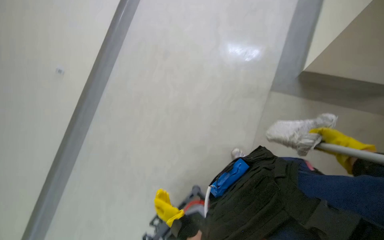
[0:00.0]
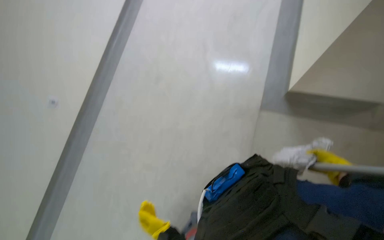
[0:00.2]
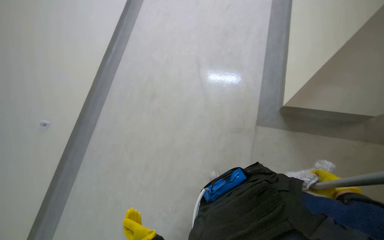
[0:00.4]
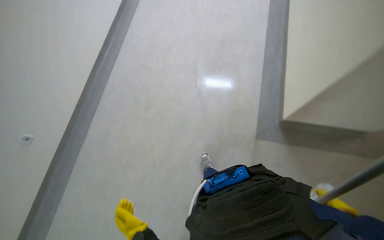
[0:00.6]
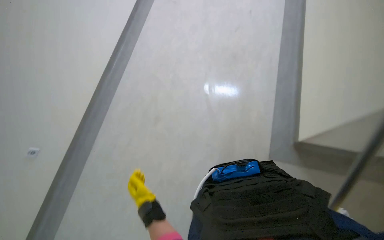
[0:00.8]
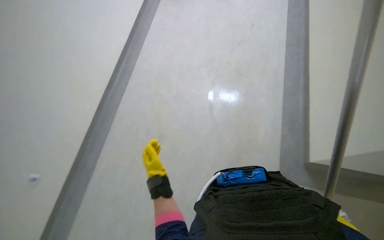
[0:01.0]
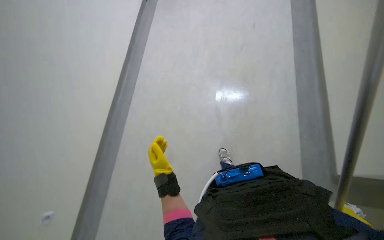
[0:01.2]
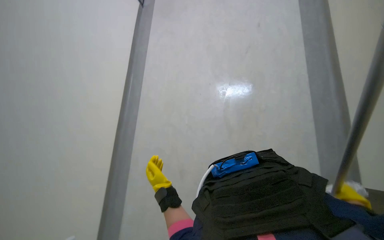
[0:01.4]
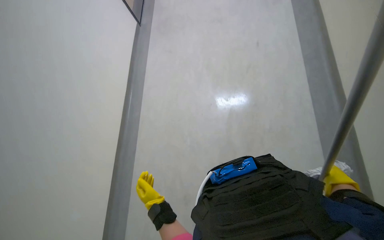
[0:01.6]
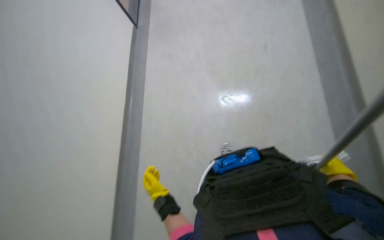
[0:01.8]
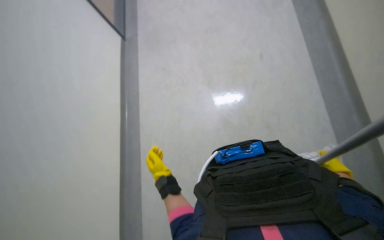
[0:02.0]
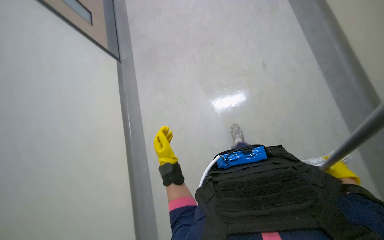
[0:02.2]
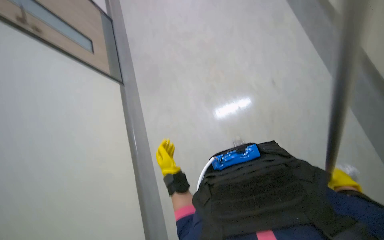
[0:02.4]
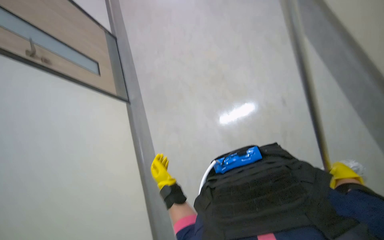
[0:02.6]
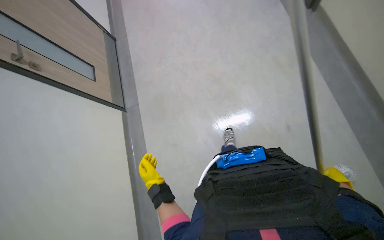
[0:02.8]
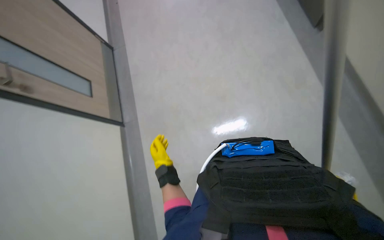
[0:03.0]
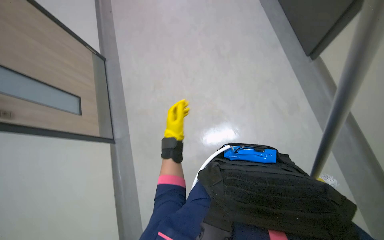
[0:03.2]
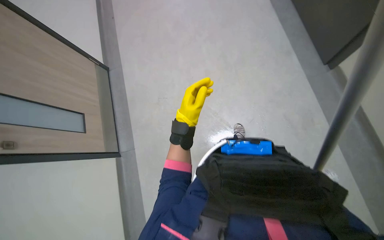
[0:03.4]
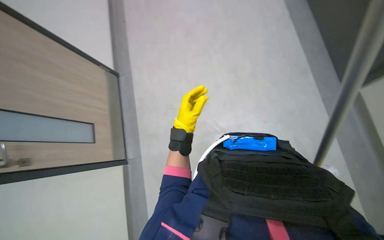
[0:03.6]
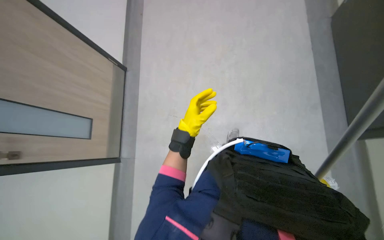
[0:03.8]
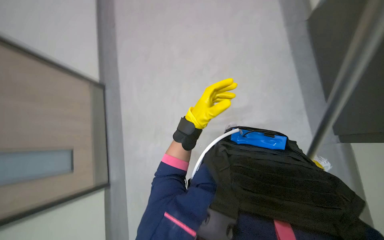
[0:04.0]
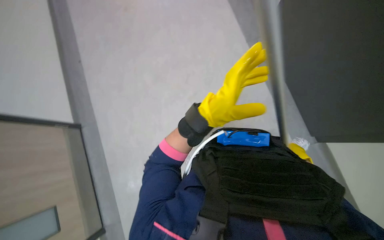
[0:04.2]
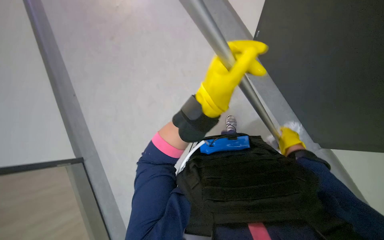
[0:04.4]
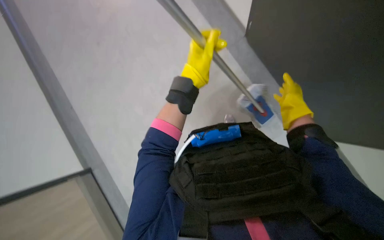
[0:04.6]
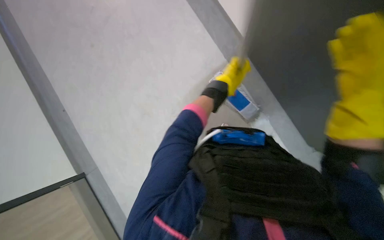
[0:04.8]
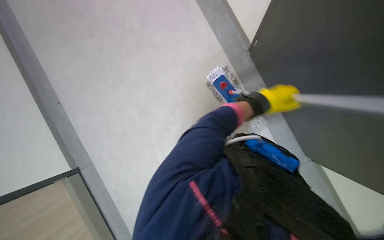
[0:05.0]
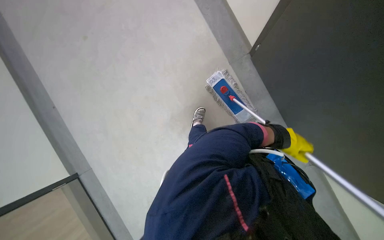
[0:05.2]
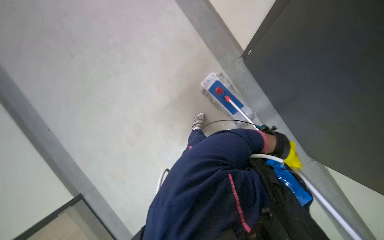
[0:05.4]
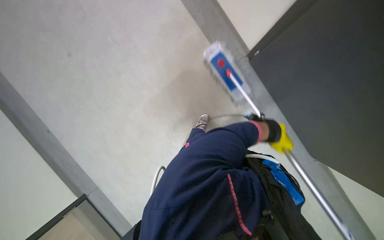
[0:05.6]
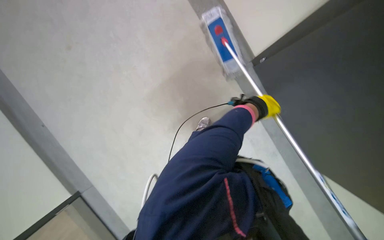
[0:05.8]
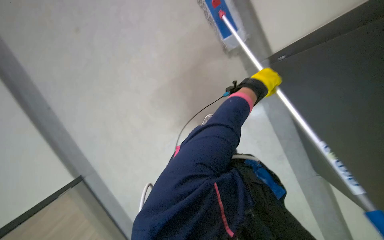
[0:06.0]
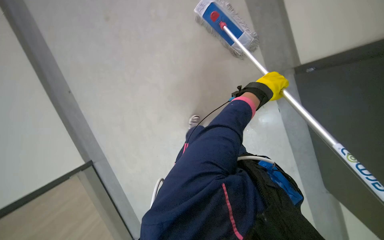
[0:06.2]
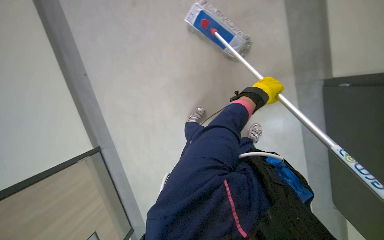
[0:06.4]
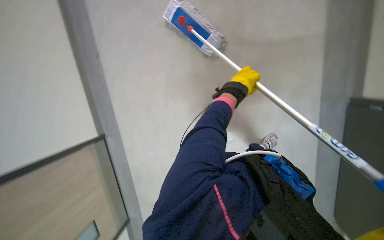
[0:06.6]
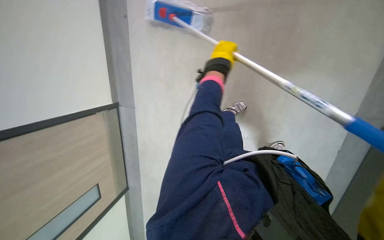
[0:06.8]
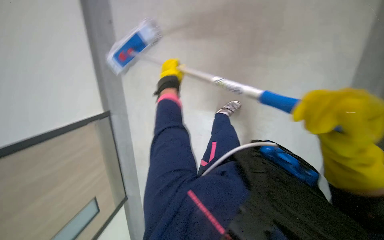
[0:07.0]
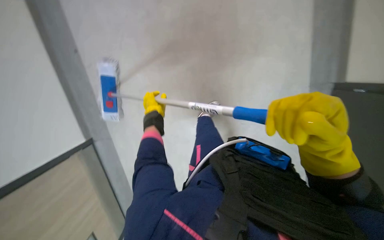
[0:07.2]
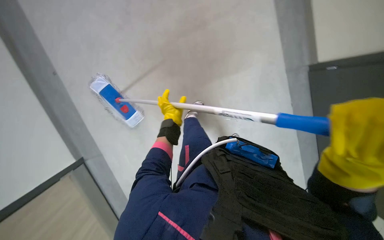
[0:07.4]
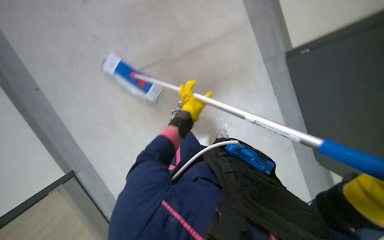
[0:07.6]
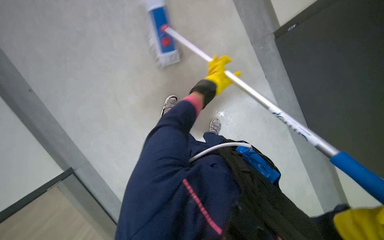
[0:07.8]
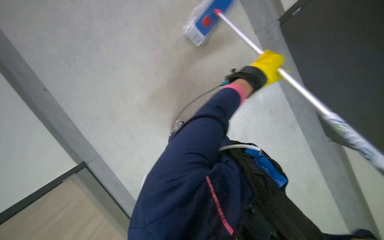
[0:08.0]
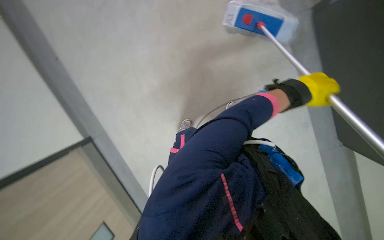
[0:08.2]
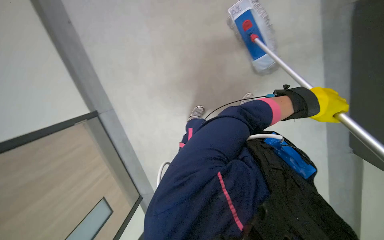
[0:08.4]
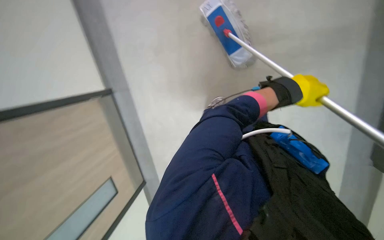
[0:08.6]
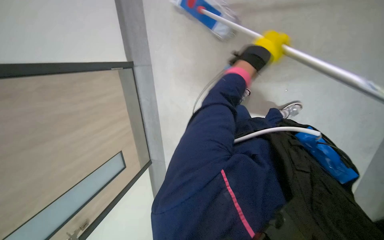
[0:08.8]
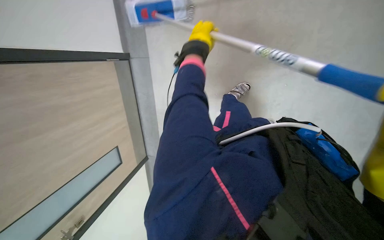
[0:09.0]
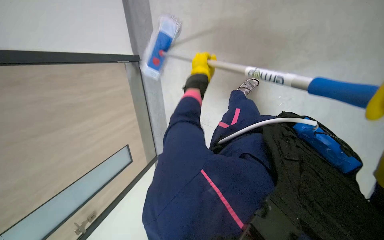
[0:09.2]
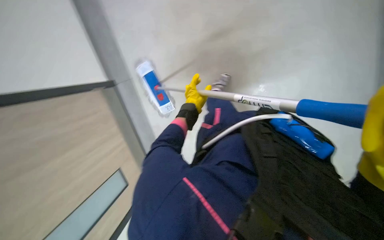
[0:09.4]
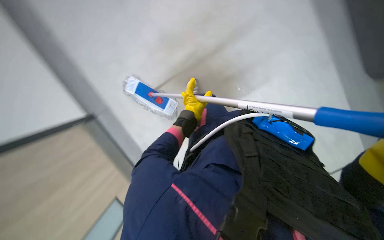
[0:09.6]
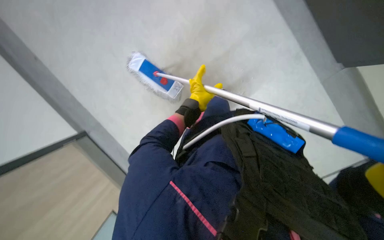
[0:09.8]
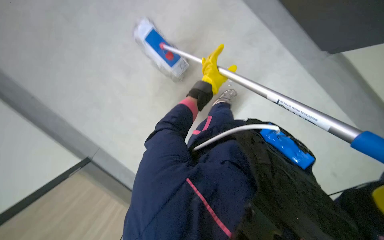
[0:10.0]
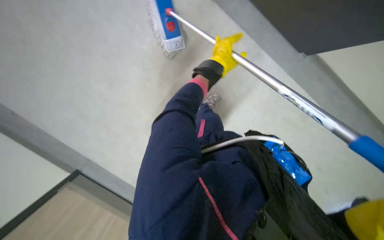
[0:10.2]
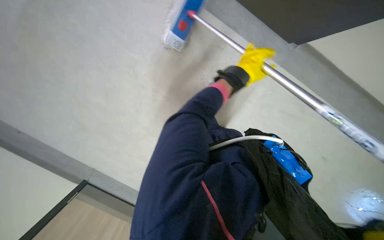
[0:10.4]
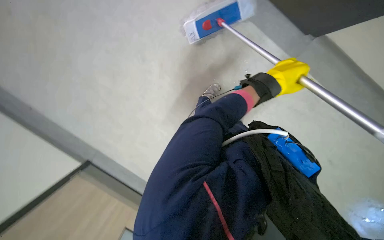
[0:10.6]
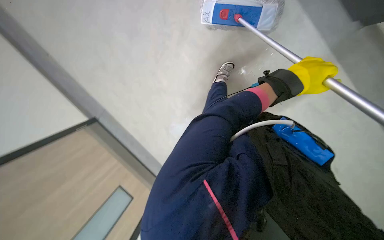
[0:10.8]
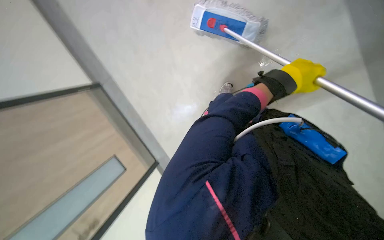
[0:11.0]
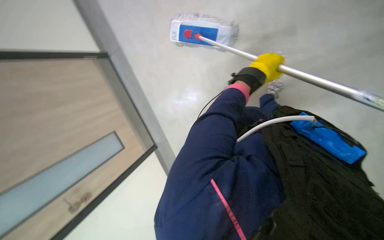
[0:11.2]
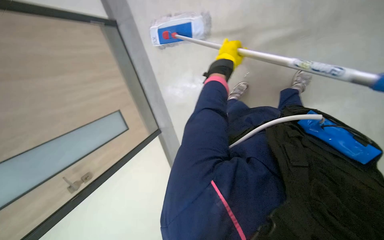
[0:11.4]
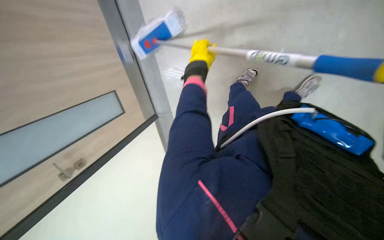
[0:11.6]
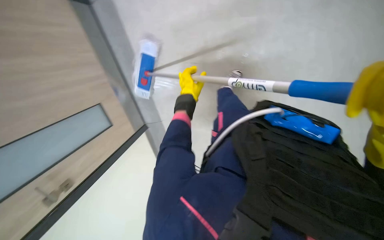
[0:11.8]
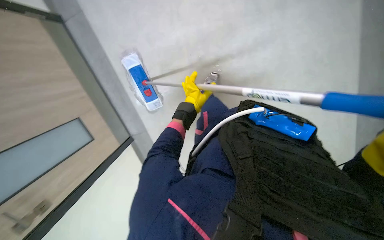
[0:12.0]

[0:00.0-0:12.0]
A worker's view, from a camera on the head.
Job: wiping surfaces.
The whole recording: Mopping the floor. The worker washes the mop then mops the floor with a flat mop.
0:00.0 to 0:01.6: The view tilts about 15 degrees upward.
0:01.6 to 0:03.0: The left hand travels up the picture by approximately 20 cm.
0:03.0 to 0:04.4: The left hand shifts approximately 40 cm up the picture.
0:04.4 to 0:06.0: The wearer looks some 20 degrees further downward. The scene turns roughly 35 degrees clockwise in the picture.
0:06.0 to 0:07.6: Everything in view rotates about 30 degrees counterclockwise. The left hand is displaced to the left and down the picture by roughly 25 cm.
0:07.6 to 0:09.0: The scene turns some 30 degrees clockwise in the picture.
0:09.0 to 0:10.4: The left hand shifts about 10 cm down the picture.
0:10.4 to 0:12.0: The scene turns some 30 degrees counterclockwise in the picture.

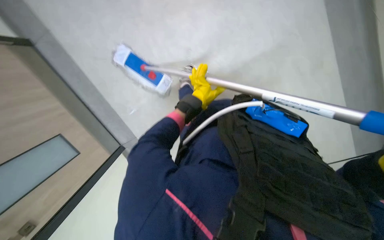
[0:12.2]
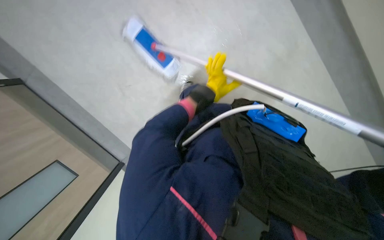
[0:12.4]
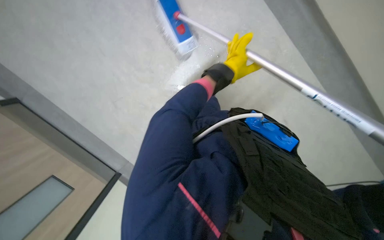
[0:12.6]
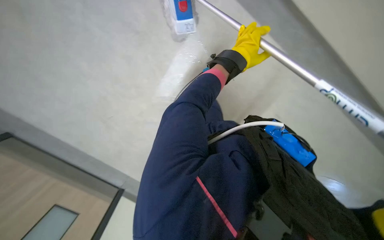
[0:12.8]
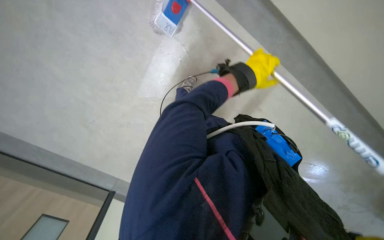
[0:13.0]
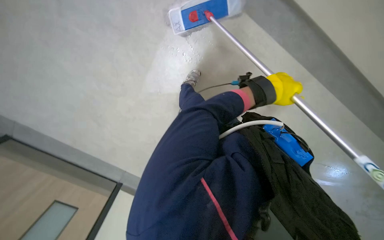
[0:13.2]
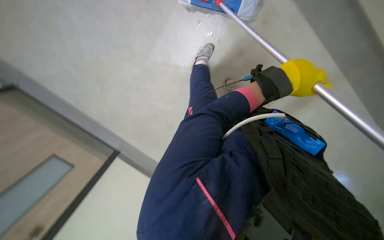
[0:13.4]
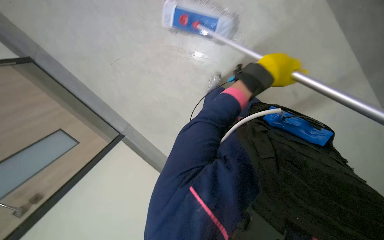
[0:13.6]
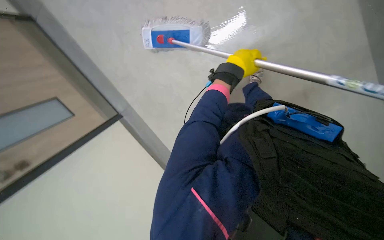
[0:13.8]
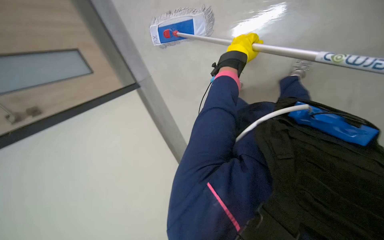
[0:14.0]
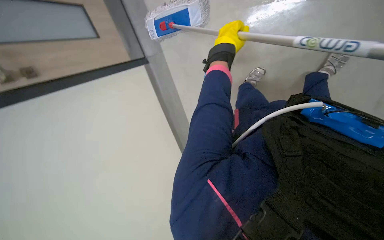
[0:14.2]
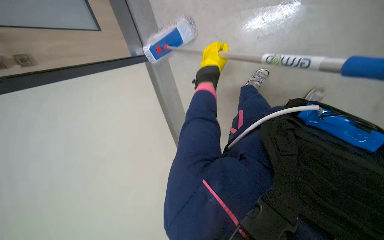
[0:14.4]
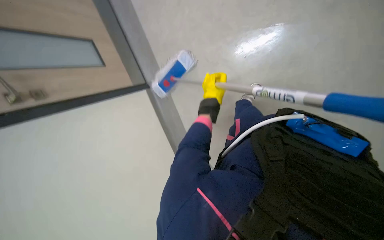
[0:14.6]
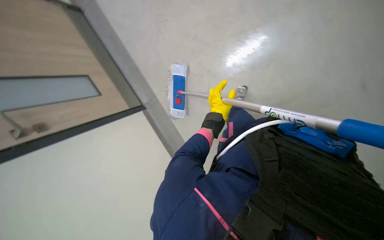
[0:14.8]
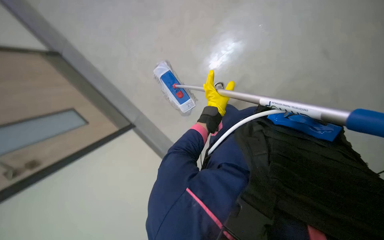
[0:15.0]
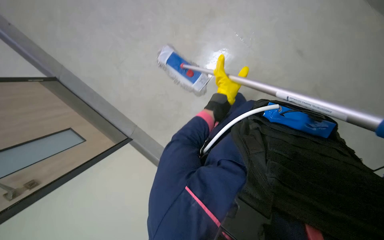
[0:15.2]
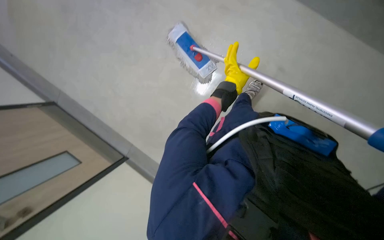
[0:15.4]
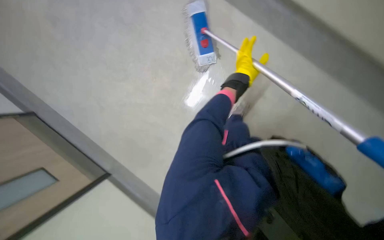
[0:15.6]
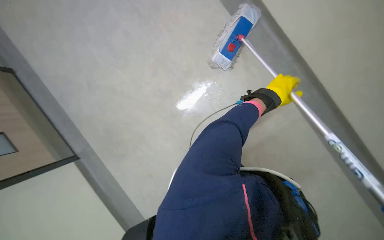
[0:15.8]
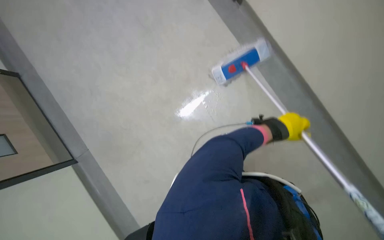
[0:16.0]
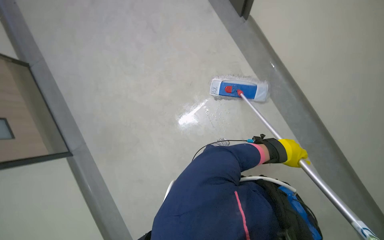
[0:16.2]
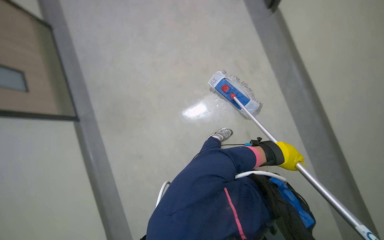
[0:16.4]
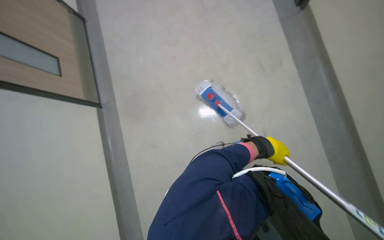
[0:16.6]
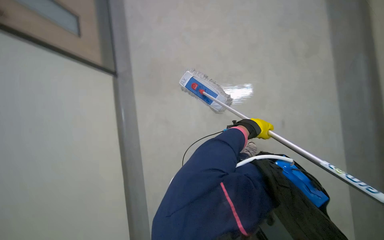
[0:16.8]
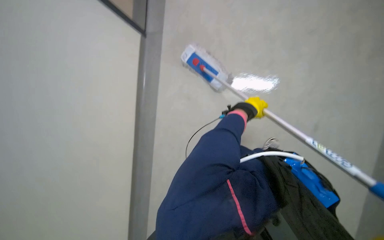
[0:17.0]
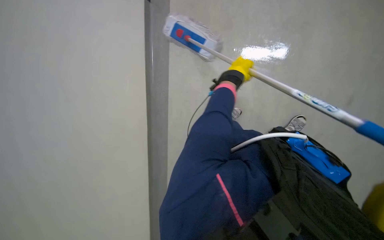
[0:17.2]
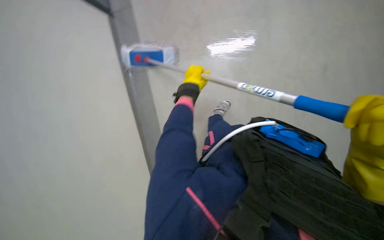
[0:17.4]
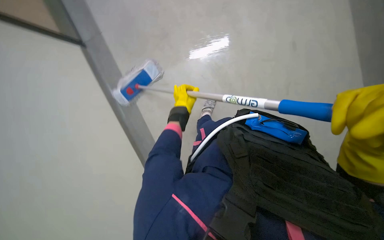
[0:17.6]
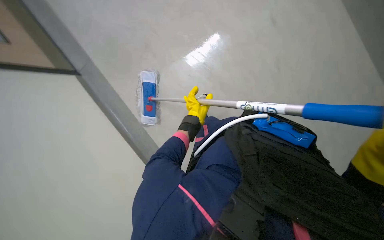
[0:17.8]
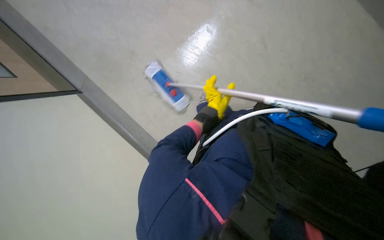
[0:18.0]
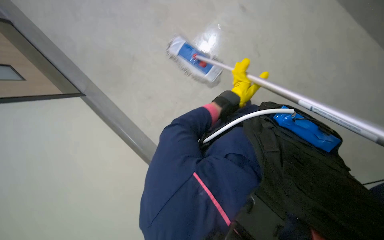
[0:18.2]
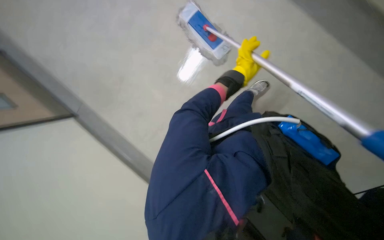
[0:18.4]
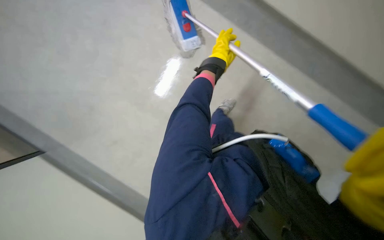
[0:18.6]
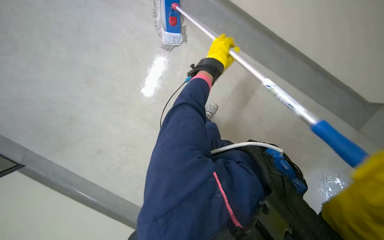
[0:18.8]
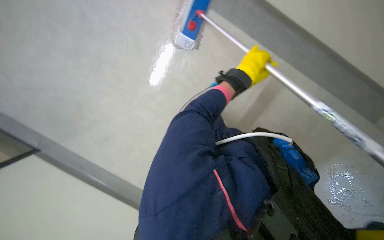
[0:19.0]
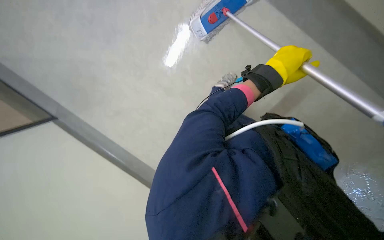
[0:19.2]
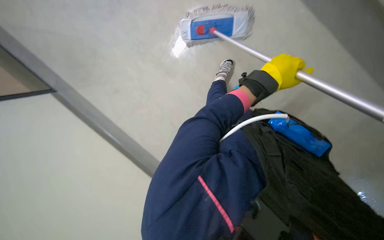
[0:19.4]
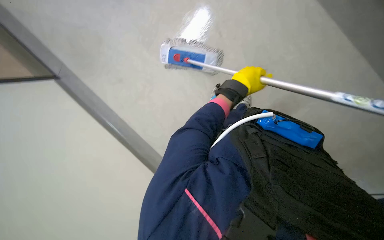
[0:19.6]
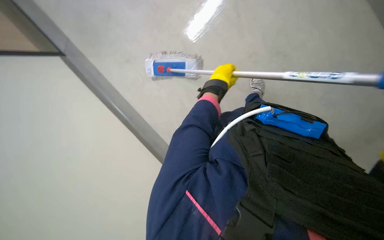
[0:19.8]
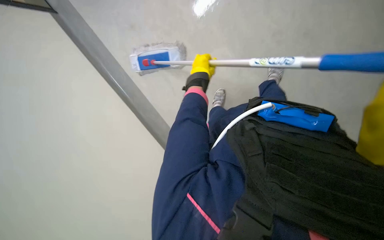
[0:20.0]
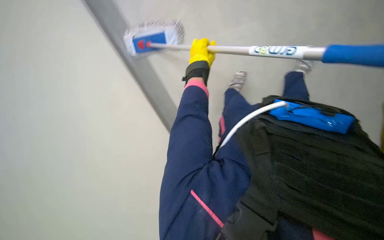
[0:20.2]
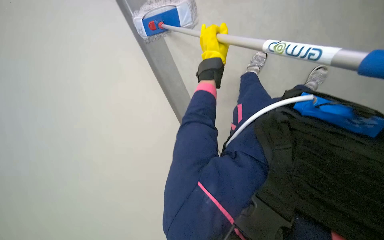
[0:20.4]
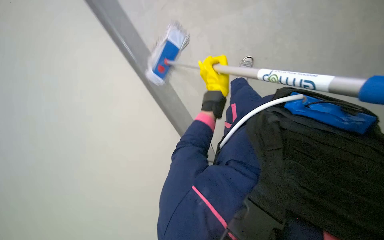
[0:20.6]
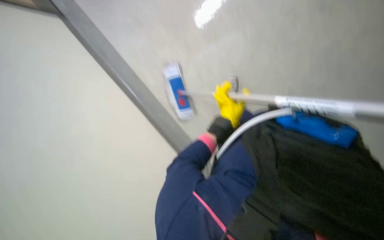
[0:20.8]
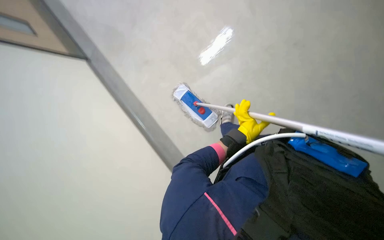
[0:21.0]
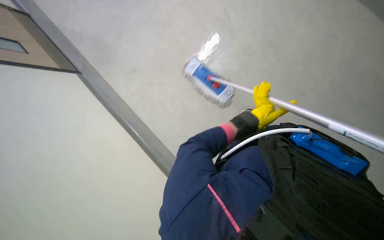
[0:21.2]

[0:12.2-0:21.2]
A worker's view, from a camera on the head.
Job: wiping surfaces.
The whole recording: Mopping the floor. The worker washes the mop then mops the floor with a flat mop.
0:12.2 to 0:13.8: The camera is aimed about 20 degrees further to the right.
0:13.8 to 0:15.2: The left hand shifts some 15 cm down the picture.
0:15.2 to 0:16.6: The left hand heads down the picture and to the right, covering about 25 cm.
0:18.2 to 0:19.8: The left hand moves to the left, approximately 15 cm.
0:19.8 to 0:21.2: The left hand goes roughly 40 cm farther from the camera, to the right and down the picture.
